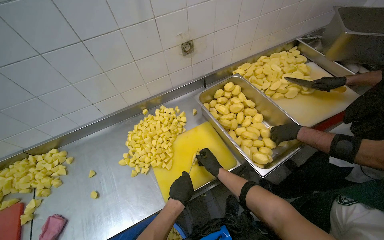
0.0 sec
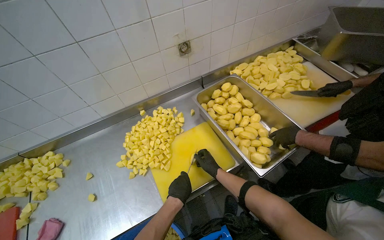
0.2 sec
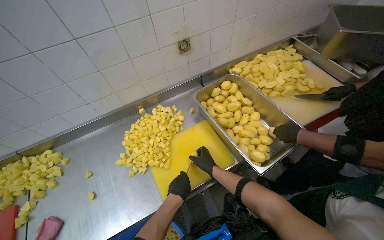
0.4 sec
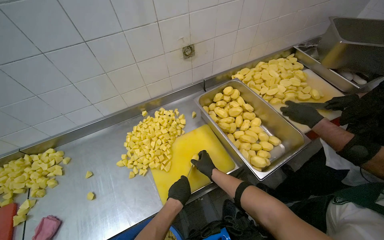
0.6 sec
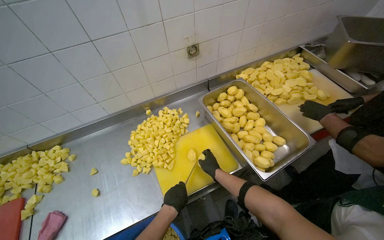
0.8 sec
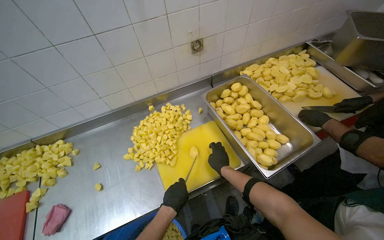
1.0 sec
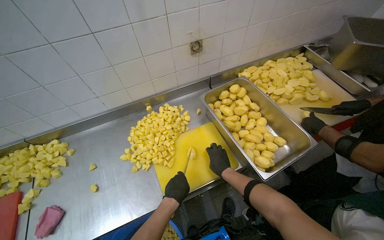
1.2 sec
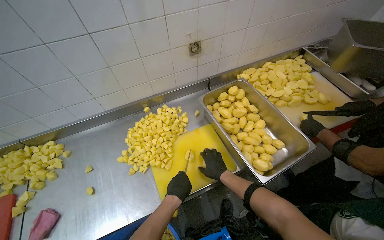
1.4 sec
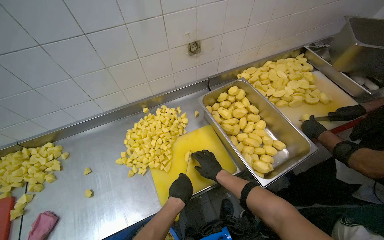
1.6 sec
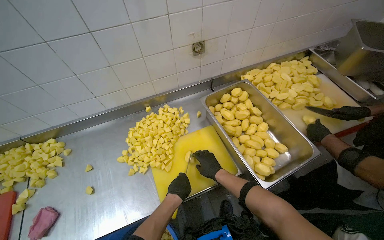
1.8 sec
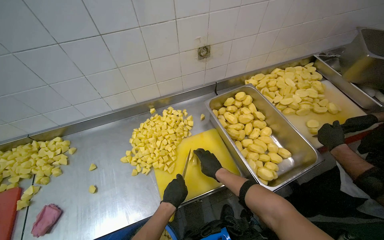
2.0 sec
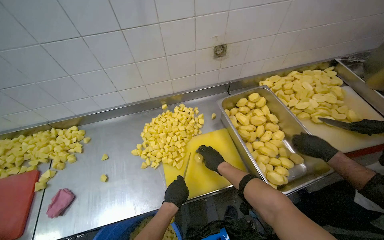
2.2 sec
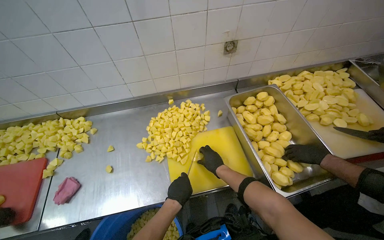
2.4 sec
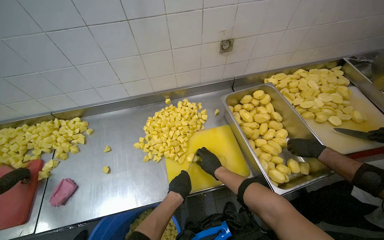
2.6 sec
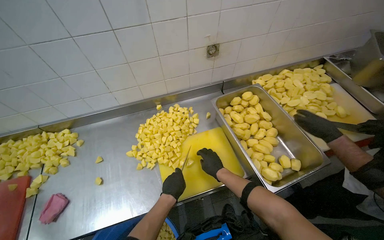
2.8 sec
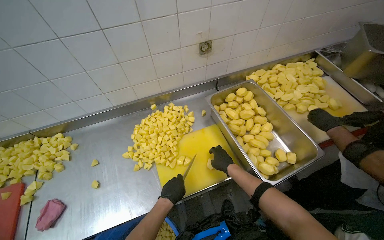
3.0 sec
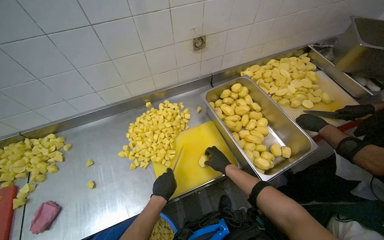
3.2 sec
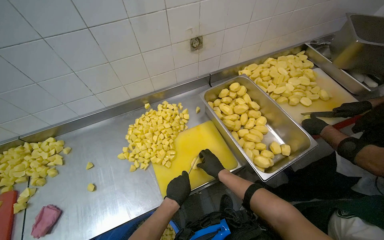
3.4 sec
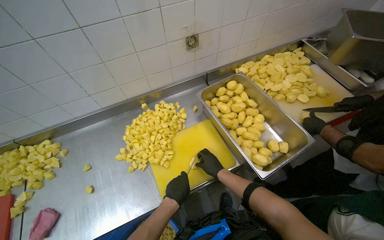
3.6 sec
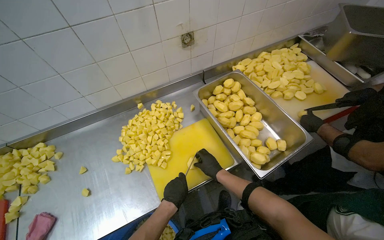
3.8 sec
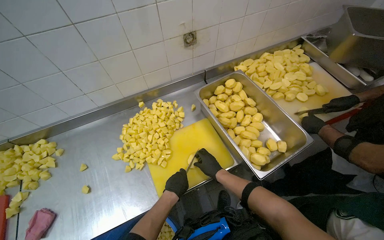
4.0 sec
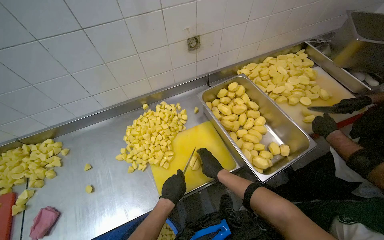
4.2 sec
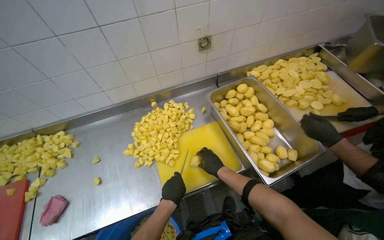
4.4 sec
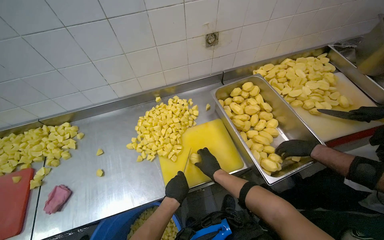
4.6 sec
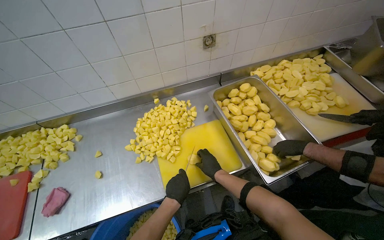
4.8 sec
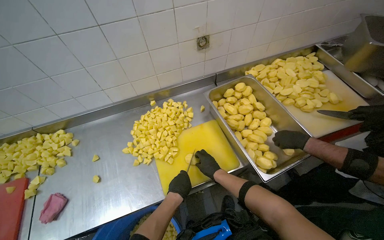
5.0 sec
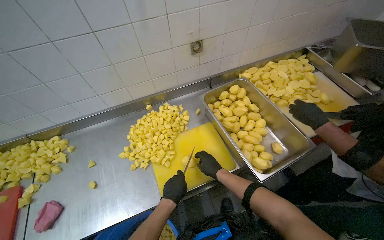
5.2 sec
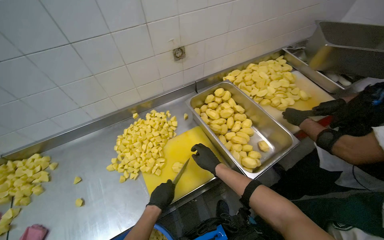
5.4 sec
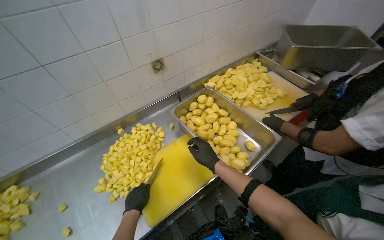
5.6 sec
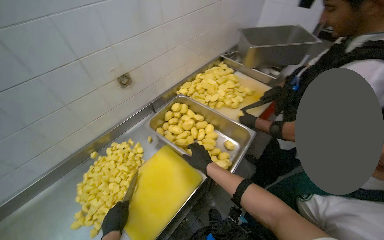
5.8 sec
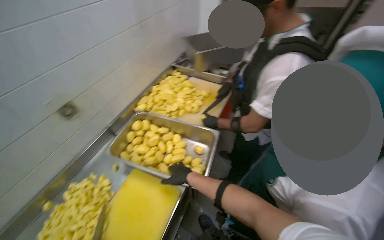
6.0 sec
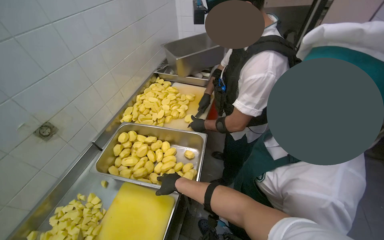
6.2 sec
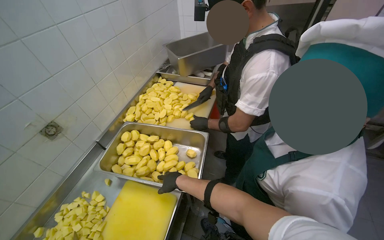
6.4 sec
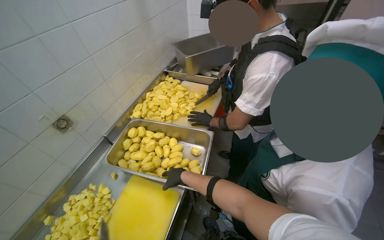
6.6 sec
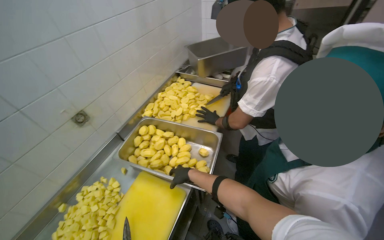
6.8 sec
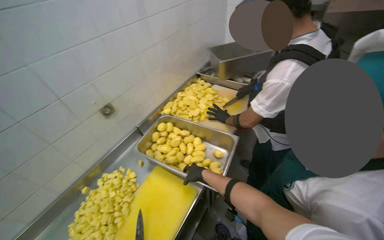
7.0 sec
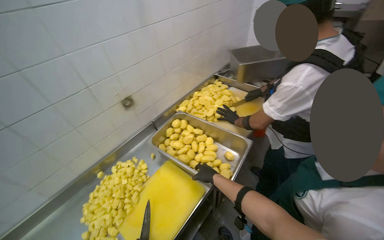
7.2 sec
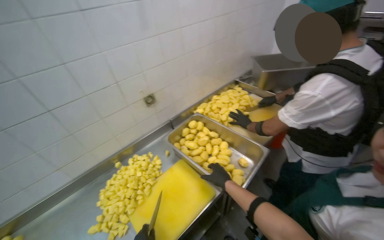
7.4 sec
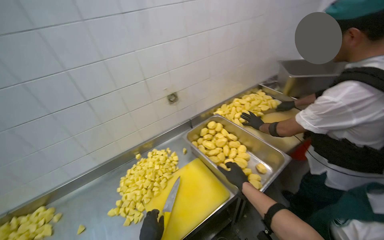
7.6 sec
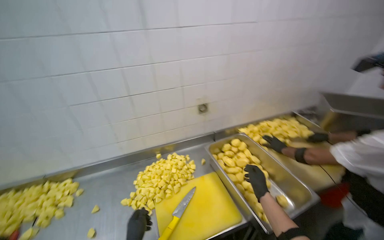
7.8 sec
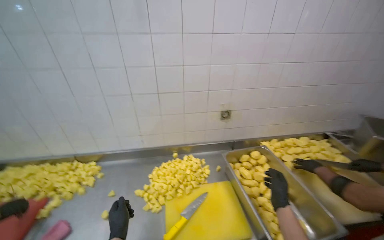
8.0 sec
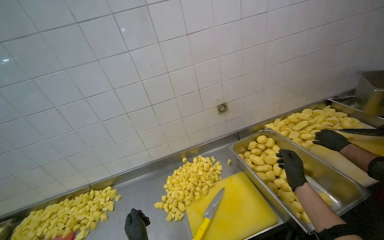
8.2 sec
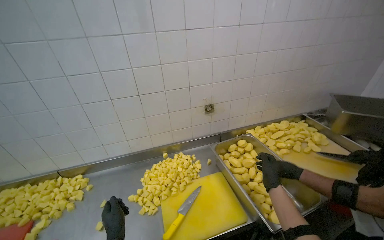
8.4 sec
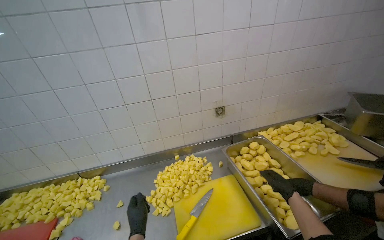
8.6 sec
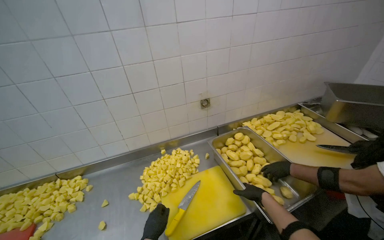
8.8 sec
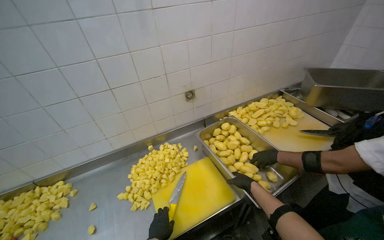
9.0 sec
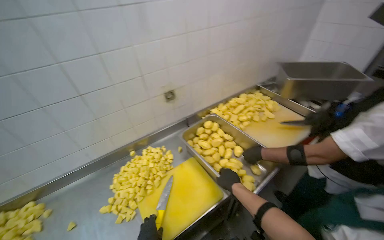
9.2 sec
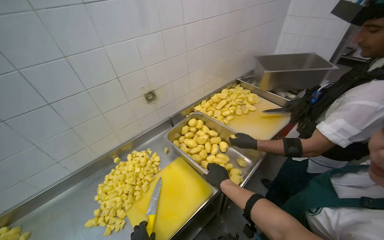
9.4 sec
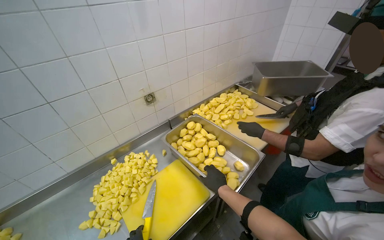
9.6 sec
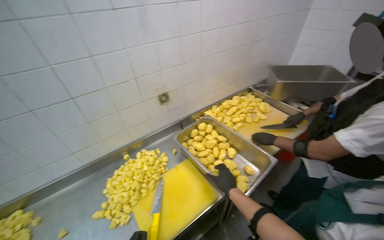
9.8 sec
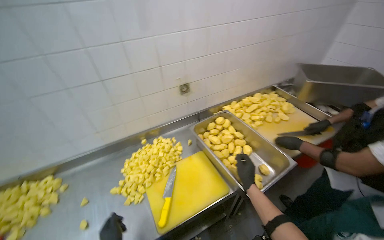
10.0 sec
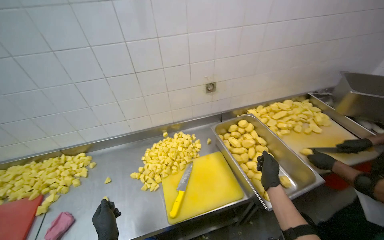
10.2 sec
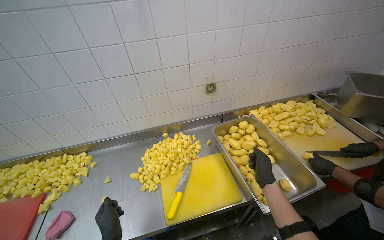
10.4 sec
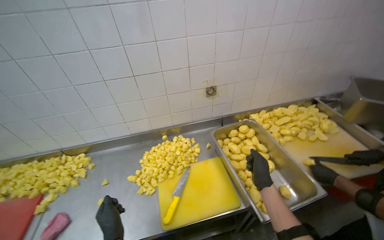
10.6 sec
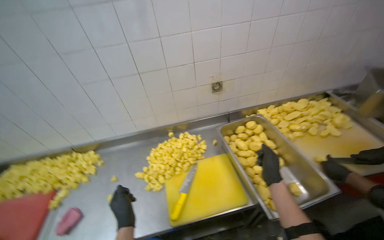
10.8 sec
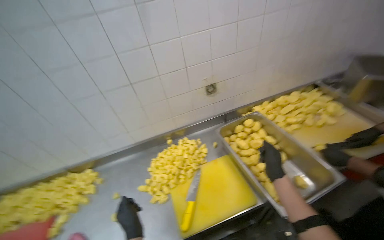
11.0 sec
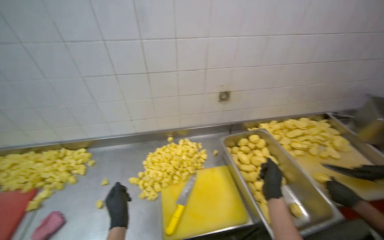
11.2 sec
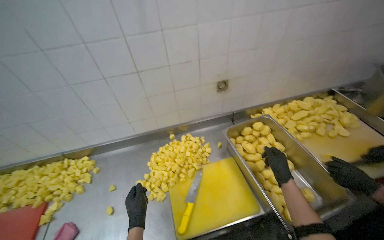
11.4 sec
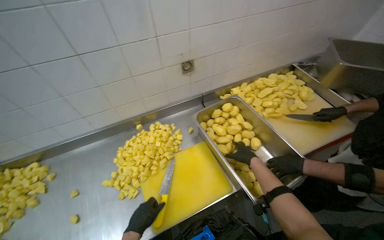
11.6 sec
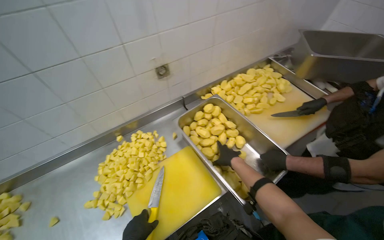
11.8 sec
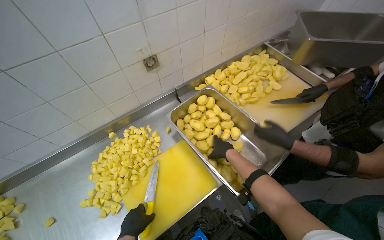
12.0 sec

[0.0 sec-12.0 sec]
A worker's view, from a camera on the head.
Job: preparing food.
The whole recording: Cutting potatoes into cubes. The worker continues cutting peeled potatoes into cubes on a yellow cutting board.
1.6 sec to 4.4 sec: The hands make small movements and keep their place.
4.4 sec to 6.0 sec: The head rotates roughly 45 degrees to the right.
6.0 sec to 7.6 sec: The wearer looks approximately 30 degrees further to the left.
7.6 sec to 9.0 sec: The right hand shifts about 10 cm farther from the camera, and moves roughly 5 cm to the right and comes back.
10.4 sec to 12.0 sec: The wearer looks some 20 degrees further to the right. The view tips downward by roughly 15 degrees.

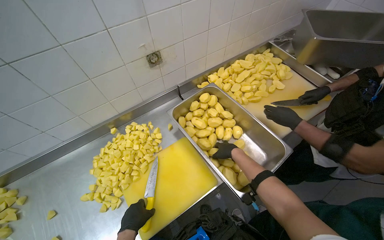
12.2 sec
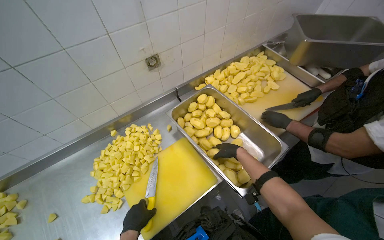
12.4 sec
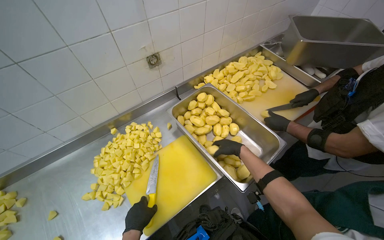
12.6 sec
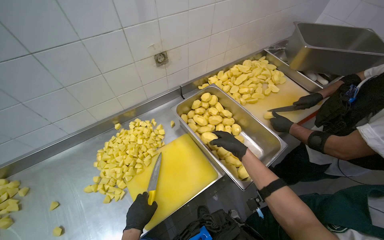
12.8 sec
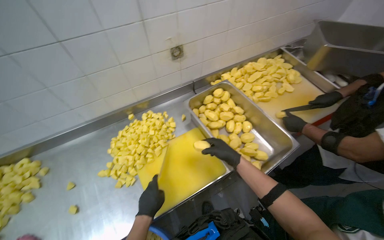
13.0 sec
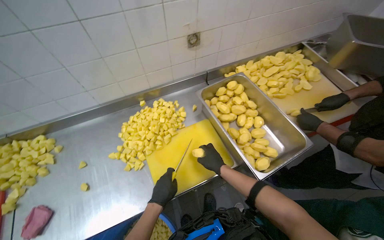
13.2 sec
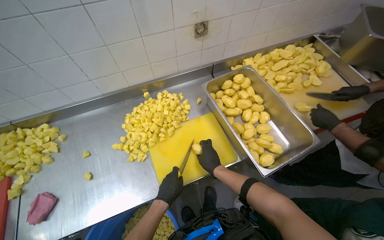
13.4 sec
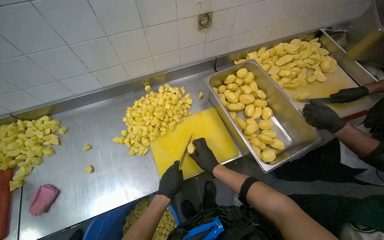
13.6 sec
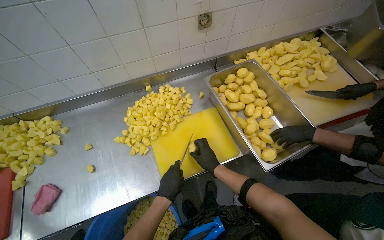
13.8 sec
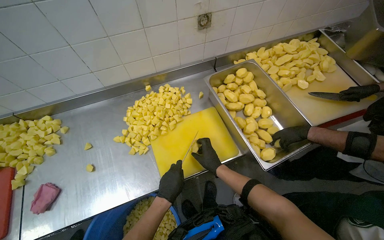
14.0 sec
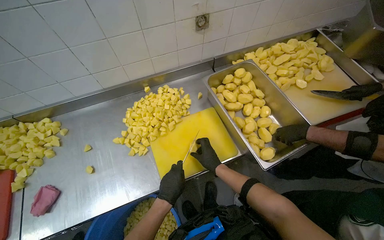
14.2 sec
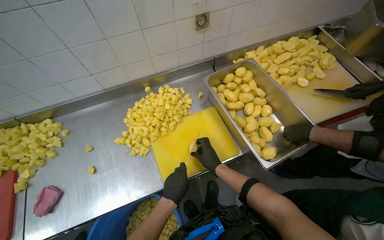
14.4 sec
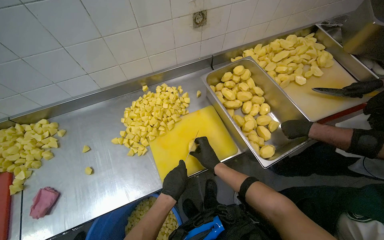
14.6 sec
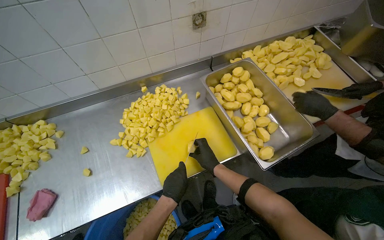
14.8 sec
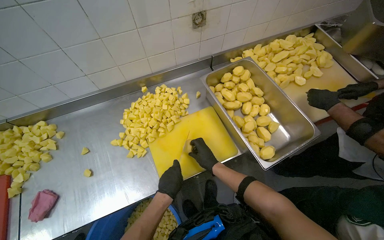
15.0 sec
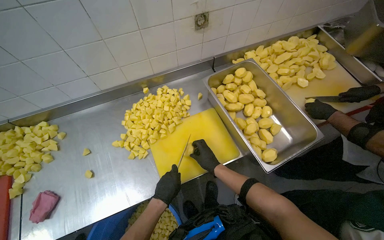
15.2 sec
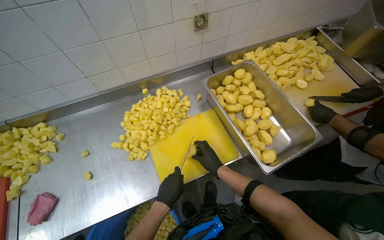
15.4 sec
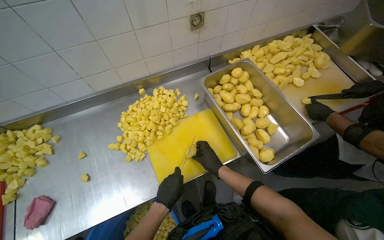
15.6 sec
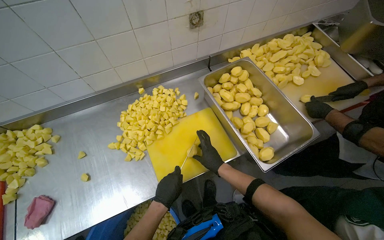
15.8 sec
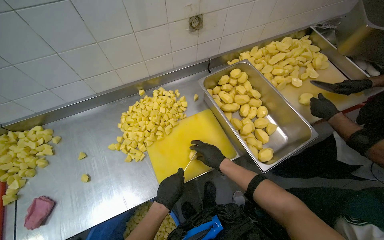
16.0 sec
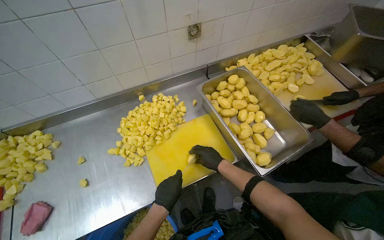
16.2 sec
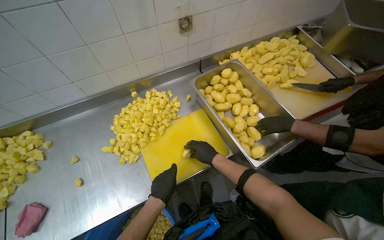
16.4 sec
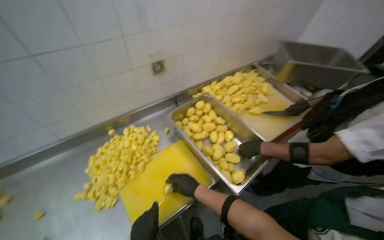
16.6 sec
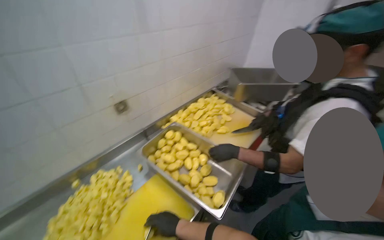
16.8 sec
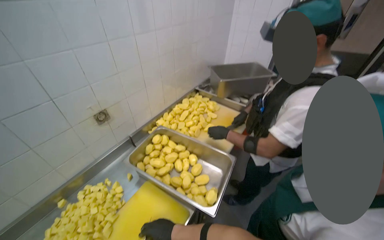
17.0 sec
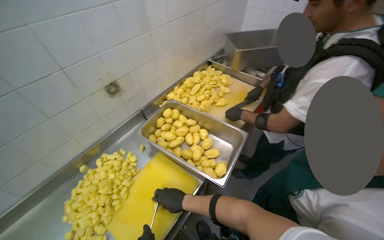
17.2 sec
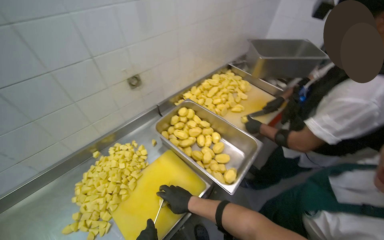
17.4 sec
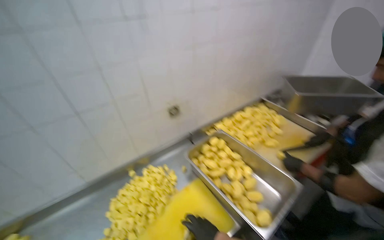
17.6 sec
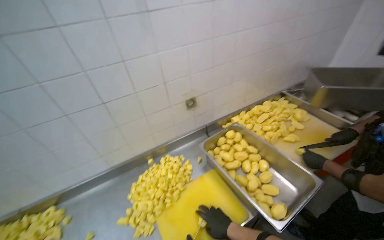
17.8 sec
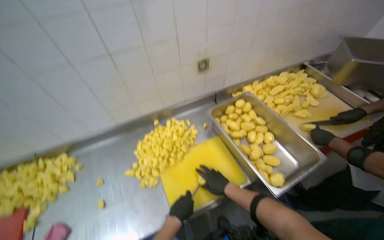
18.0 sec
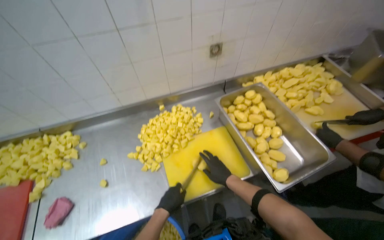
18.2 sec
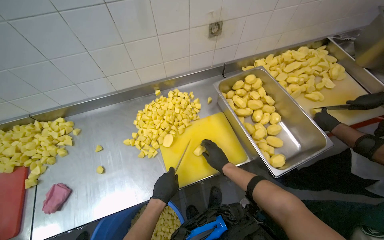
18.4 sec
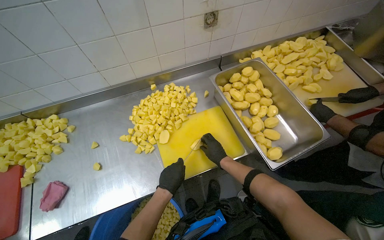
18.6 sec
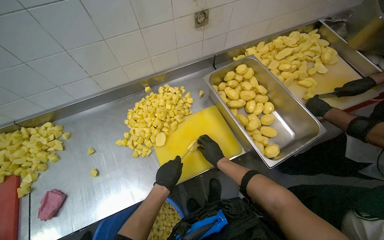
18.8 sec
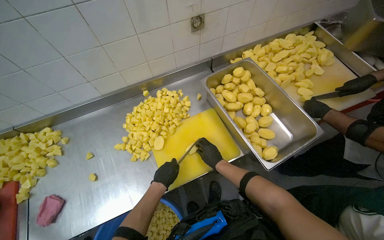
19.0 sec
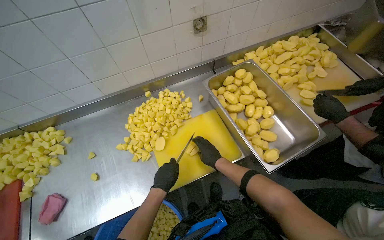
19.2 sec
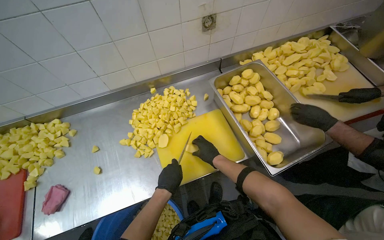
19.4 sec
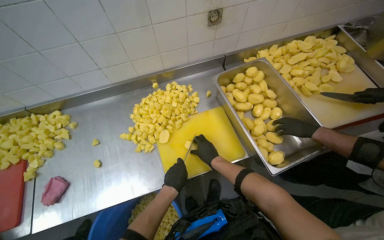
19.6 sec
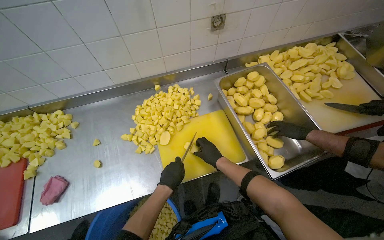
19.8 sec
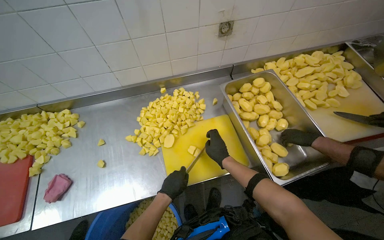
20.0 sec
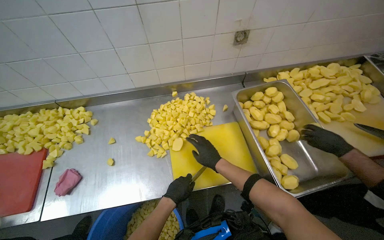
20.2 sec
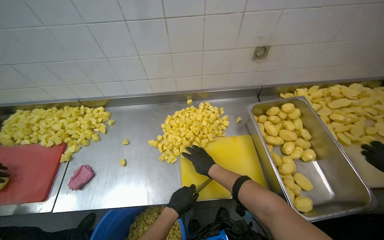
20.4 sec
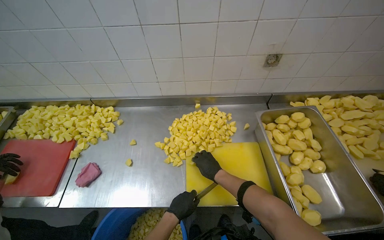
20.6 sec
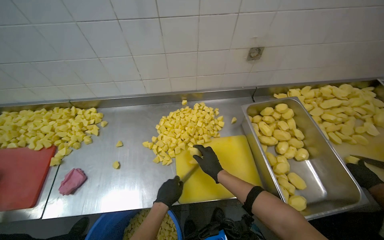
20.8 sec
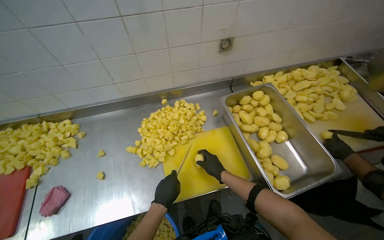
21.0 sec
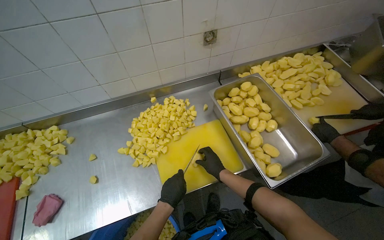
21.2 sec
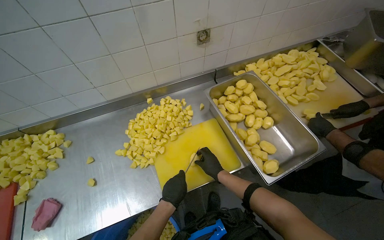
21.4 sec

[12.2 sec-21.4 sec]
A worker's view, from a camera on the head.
Job: preparing food.
The whole recording: Cutting potatoes into cubes. The worker continues cutting peeled potatoes into cubes on a yellow cutting board.
12.2 sec to 13.8 sec: The right hand moves down the picture and to the left, some 25 cm.
13.8 sec to 15.2 sec: The hands make small movements and keep their place.
15.2 sec to 16.8 sec: The wearer's head swings approximately 25 degrees to the right. The view tilts approximately 20 degrees upward.
16.8 sec to 18.4 sec: The wearer looks about 25 degrees further to the left. The wearer looks about 20 degrees further downward.
18.4 sec to 19.8 sec: The hands make small movements and keep their place.
